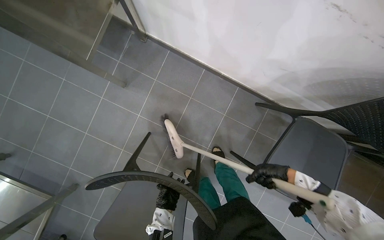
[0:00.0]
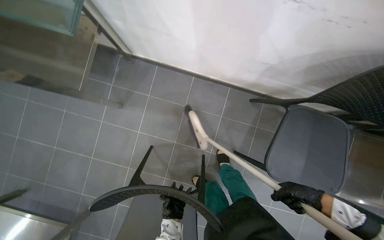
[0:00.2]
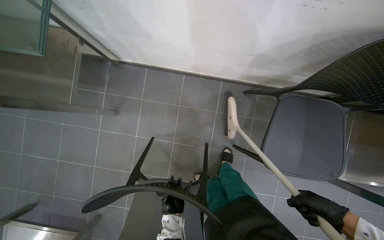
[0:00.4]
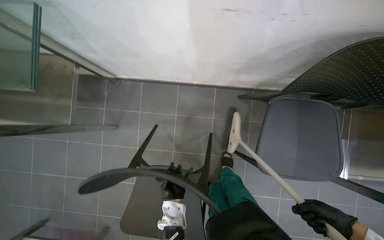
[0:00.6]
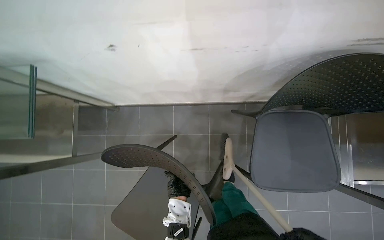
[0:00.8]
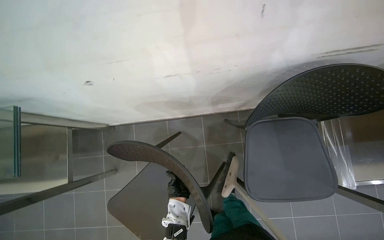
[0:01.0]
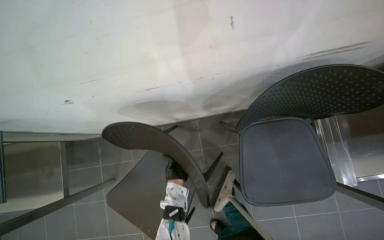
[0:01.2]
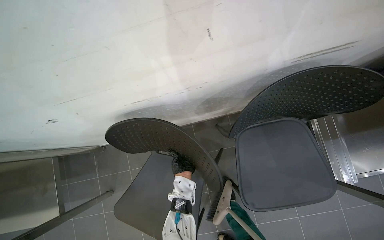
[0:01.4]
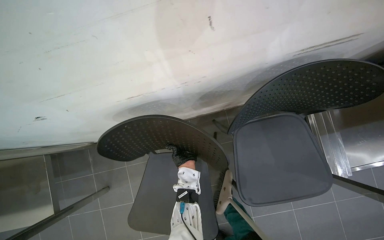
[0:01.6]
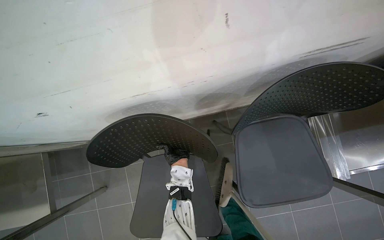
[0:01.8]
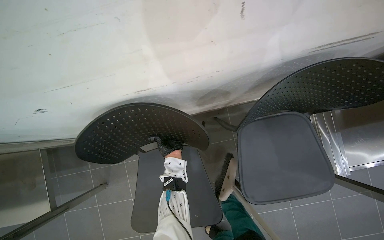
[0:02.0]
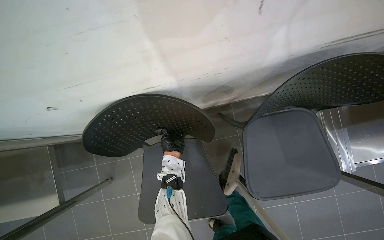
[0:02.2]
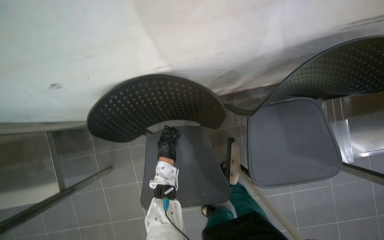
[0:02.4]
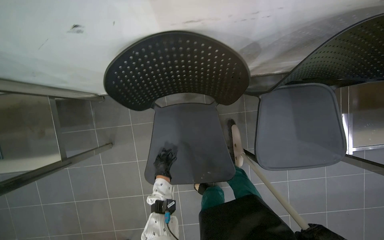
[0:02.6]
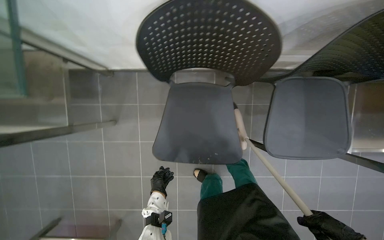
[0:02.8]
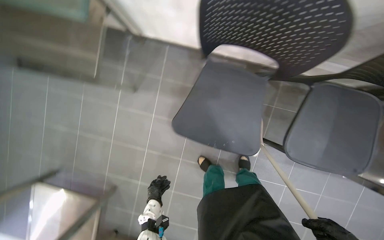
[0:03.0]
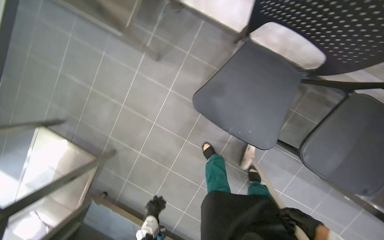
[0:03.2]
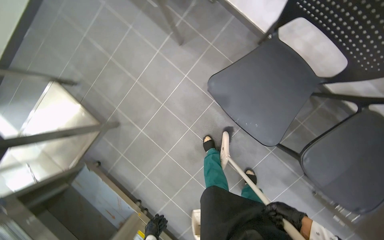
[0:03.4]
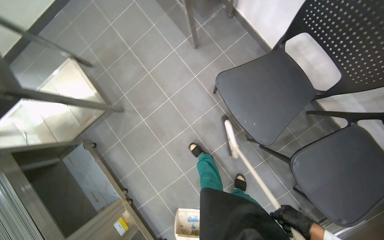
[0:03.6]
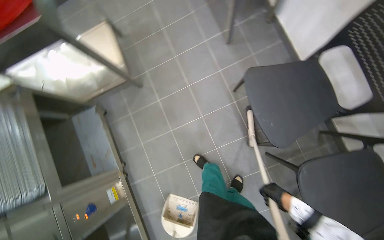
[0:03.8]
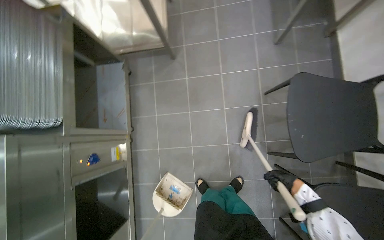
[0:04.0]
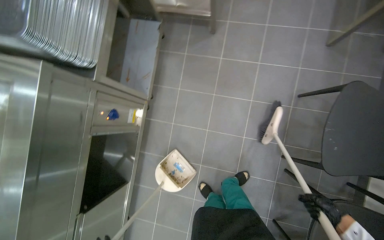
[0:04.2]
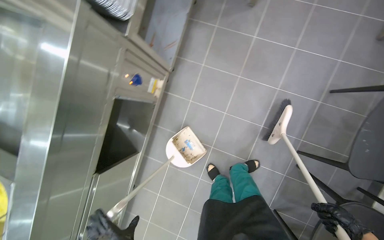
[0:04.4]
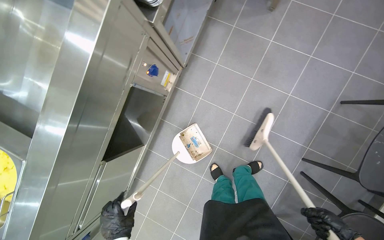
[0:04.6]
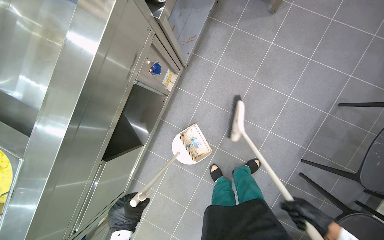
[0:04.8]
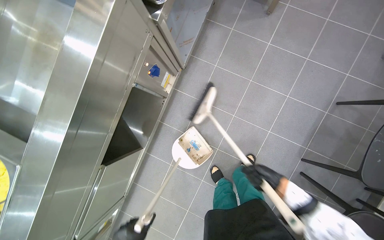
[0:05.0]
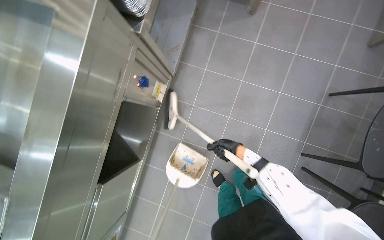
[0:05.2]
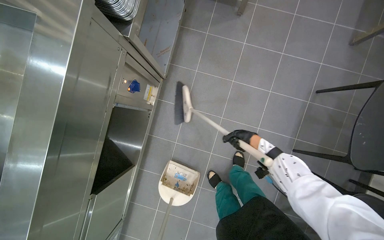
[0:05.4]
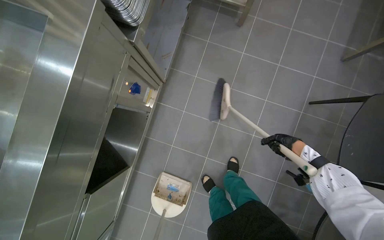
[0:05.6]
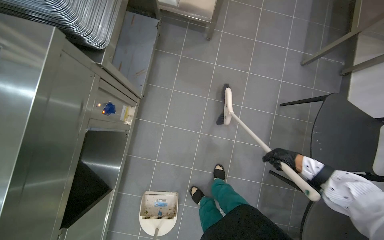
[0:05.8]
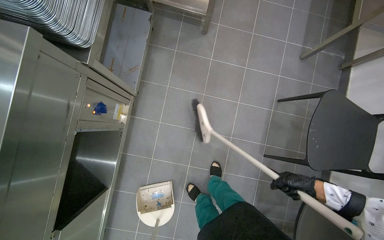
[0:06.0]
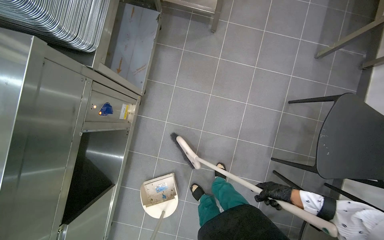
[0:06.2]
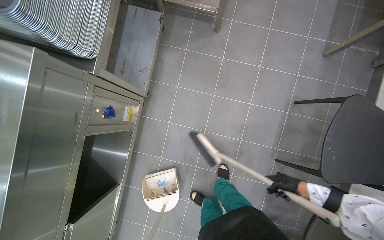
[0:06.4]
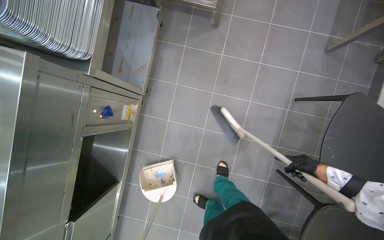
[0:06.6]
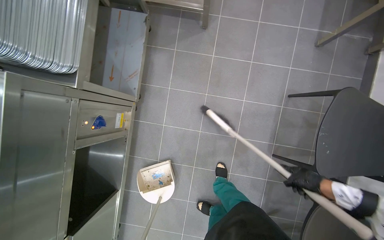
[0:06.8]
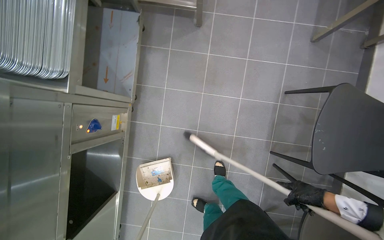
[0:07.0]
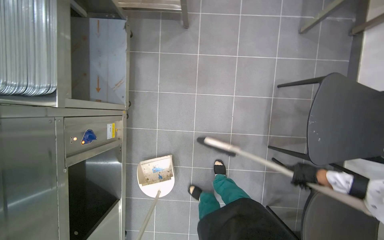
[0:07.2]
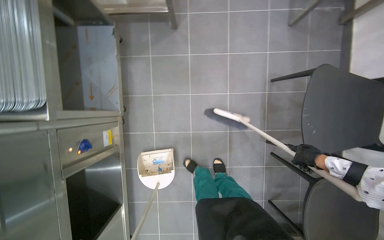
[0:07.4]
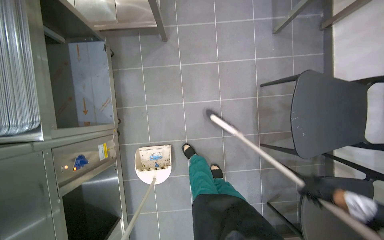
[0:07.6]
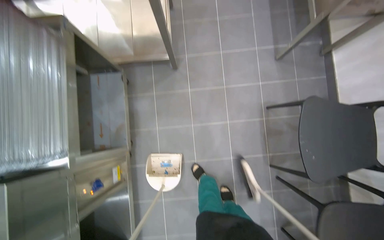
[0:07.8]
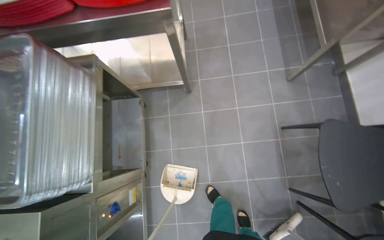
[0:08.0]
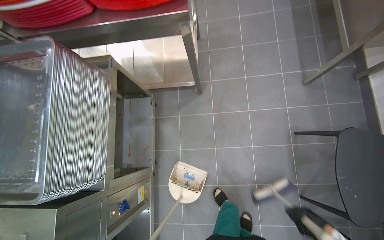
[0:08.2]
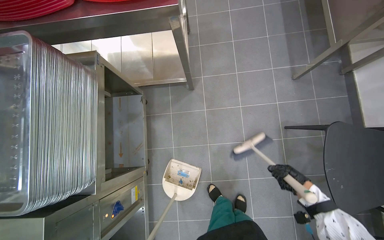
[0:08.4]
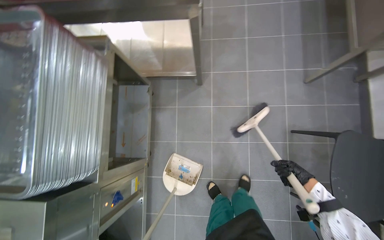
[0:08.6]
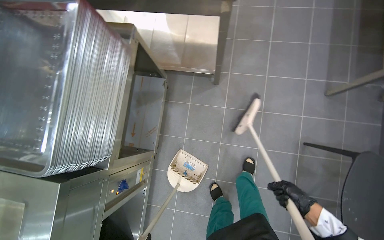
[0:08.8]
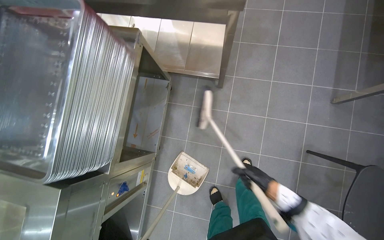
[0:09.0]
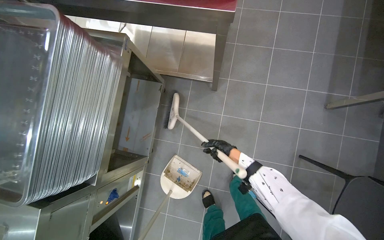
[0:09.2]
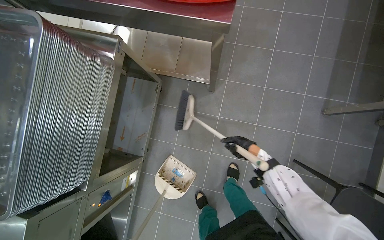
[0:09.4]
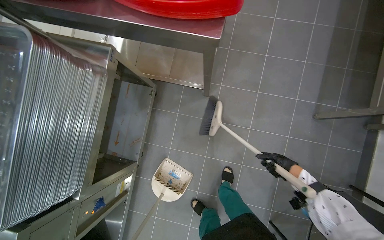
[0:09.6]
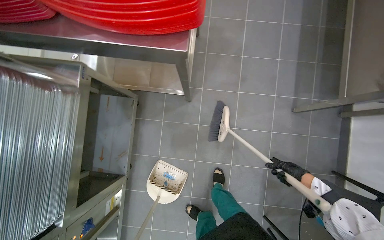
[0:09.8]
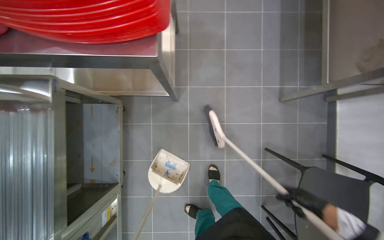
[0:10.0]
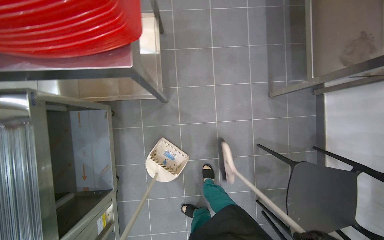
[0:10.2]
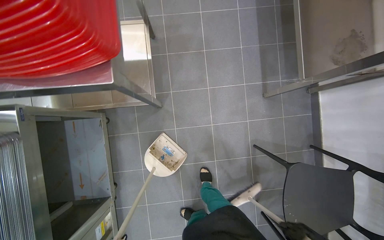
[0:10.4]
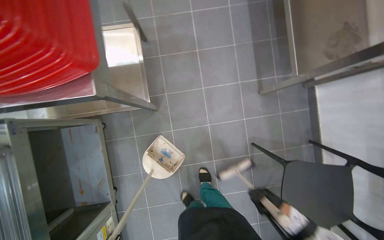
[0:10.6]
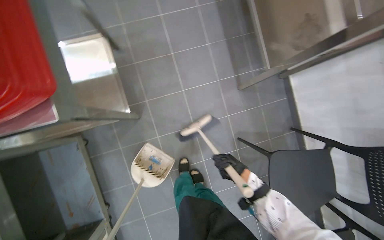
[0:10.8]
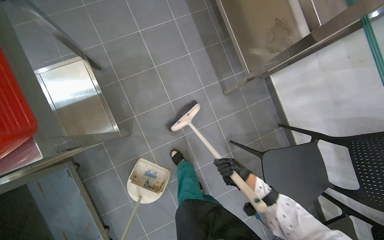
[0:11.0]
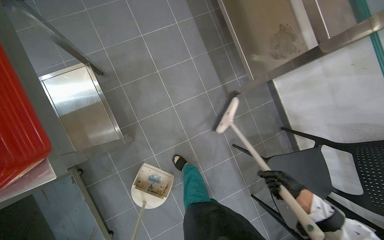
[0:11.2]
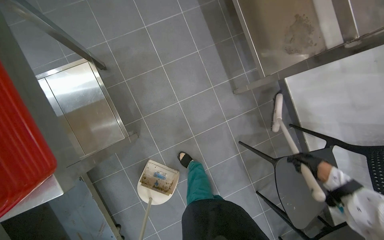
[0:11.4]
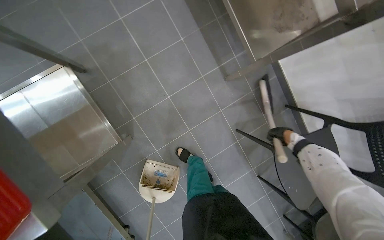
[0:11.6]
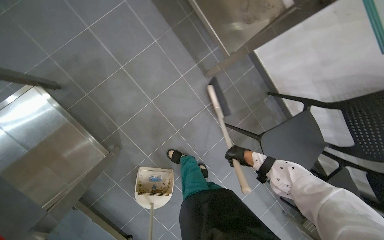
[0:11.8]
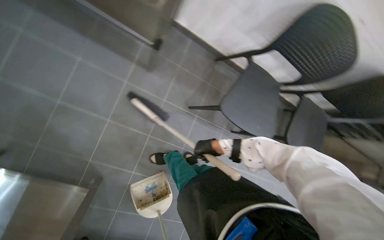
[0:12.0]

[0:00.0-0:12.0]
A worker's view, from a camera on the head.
Job: sweeping floor.
The whole recording: Sweeping kitchen floor. The worker sweeps the kitchen floor with a broom and dustpan, moving chairs to clean underneath them.
0:00.0 to 0:01.6: The head travels about 50 cm. Everything in view rotates roughly 40 degrees counterclockwise.
0:01.6 to 0:03.0: The head travels some 40 cm. The scene turns about 30 degrees clockwise in the picture.
0:03.0 to 0:04.4: The wearer moves roughly 90 cm. Everything in view rotates some 95 degrees clockwise.
0:07.6 to 0:09.0: The right hand goes nearer and farther, approximately 30 cm each way, reversing 2 times.
0:10.4 to 0:12.0: The head turns to the right by roughly 60 degrees. The camera pitches downward, by some 15 degrees.

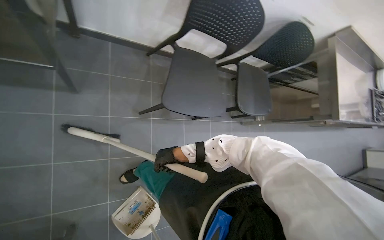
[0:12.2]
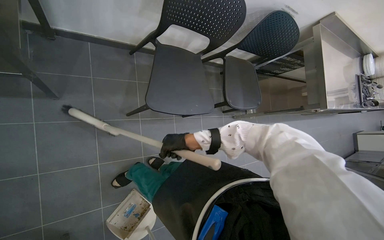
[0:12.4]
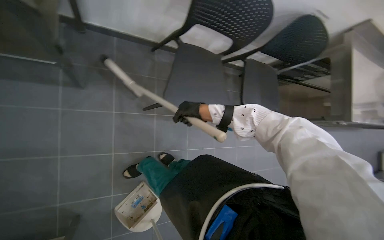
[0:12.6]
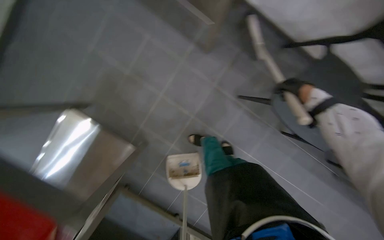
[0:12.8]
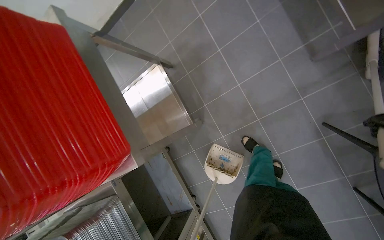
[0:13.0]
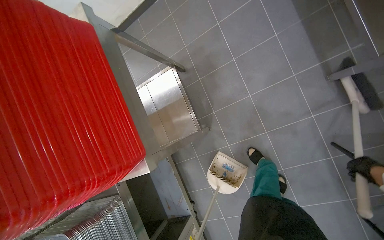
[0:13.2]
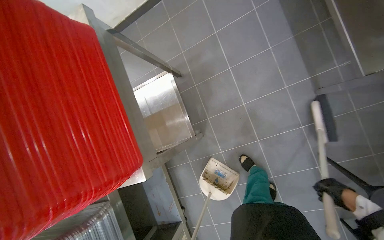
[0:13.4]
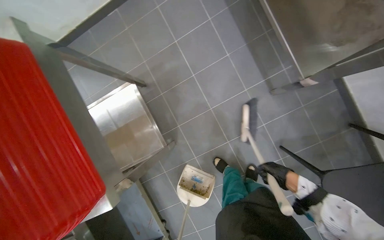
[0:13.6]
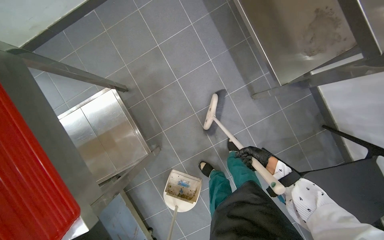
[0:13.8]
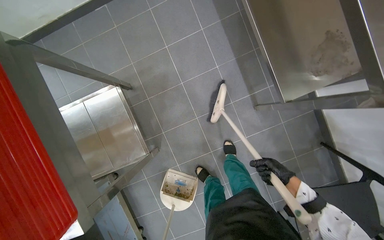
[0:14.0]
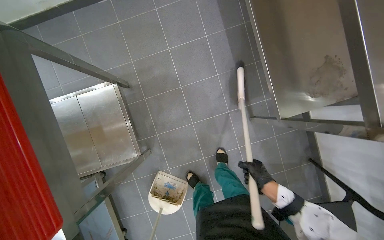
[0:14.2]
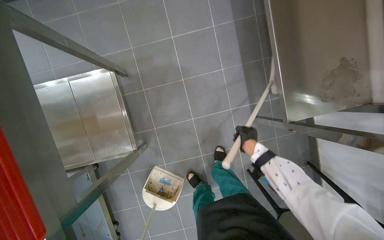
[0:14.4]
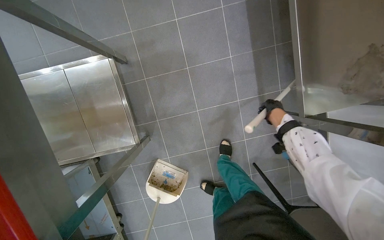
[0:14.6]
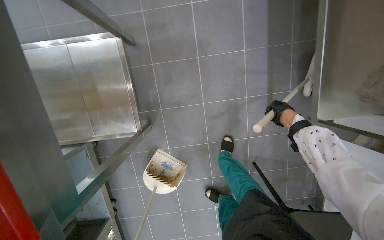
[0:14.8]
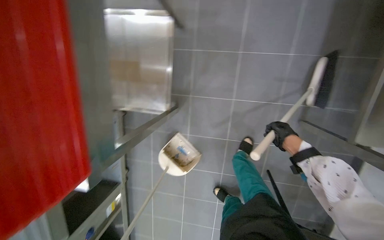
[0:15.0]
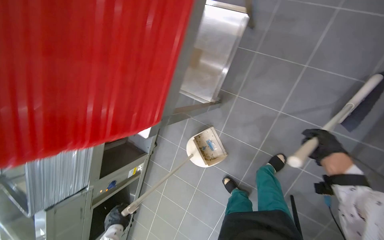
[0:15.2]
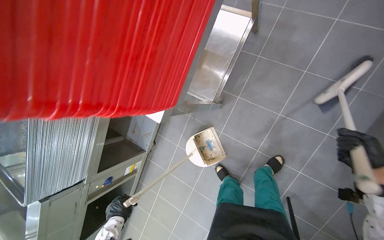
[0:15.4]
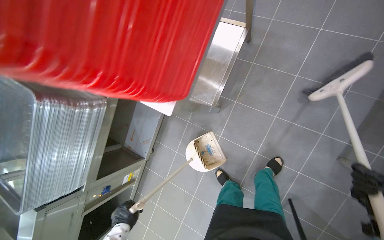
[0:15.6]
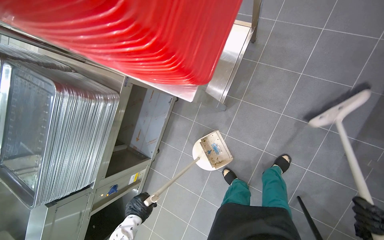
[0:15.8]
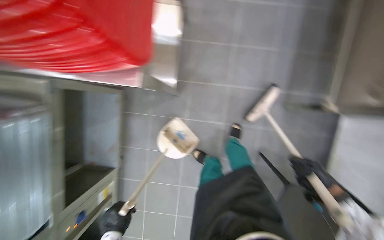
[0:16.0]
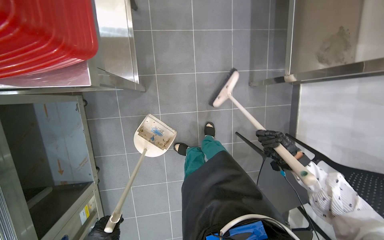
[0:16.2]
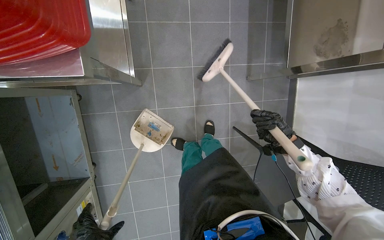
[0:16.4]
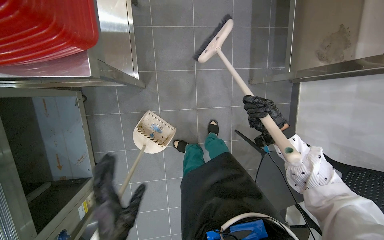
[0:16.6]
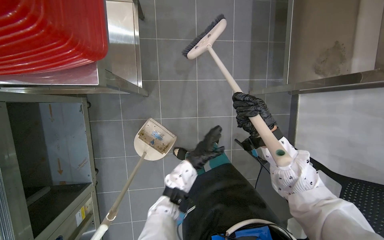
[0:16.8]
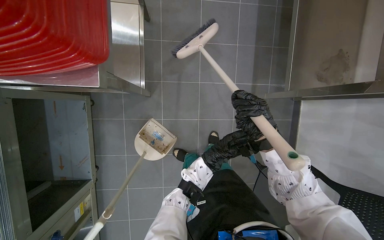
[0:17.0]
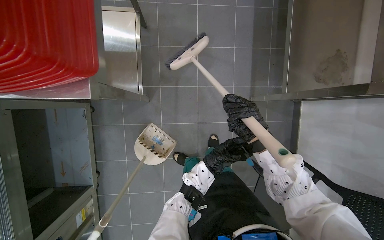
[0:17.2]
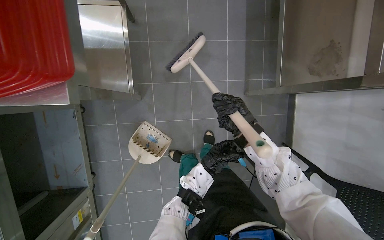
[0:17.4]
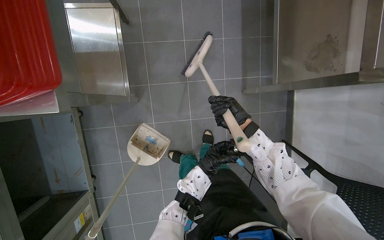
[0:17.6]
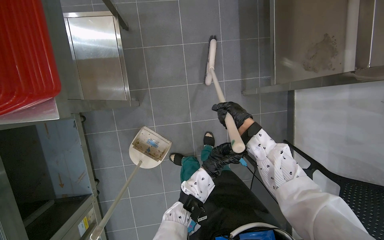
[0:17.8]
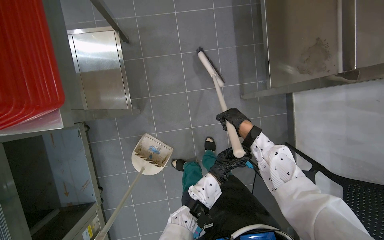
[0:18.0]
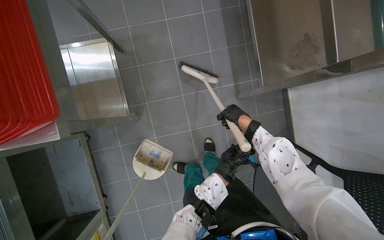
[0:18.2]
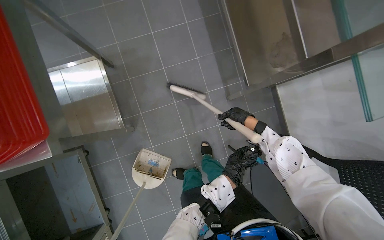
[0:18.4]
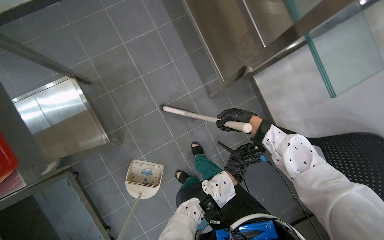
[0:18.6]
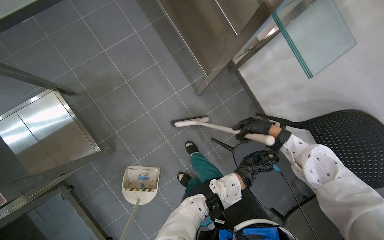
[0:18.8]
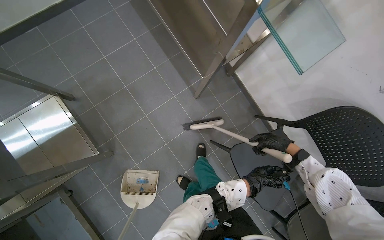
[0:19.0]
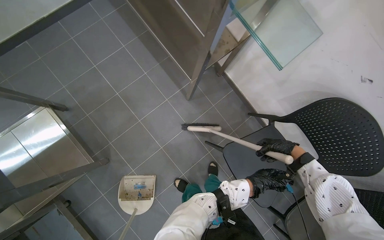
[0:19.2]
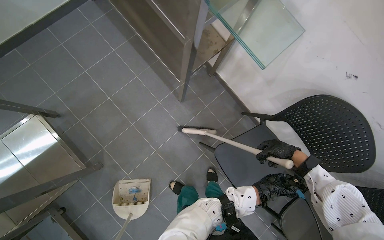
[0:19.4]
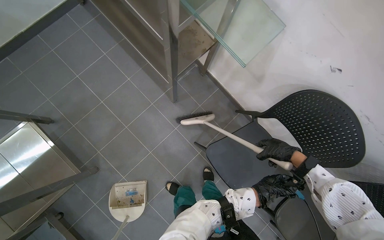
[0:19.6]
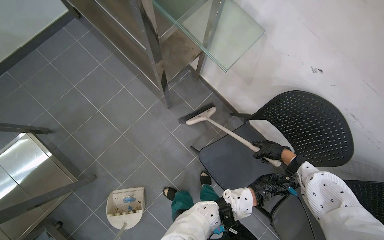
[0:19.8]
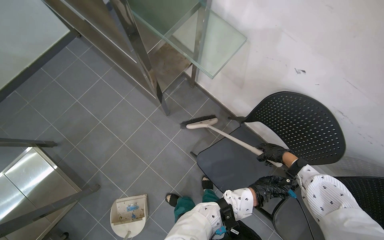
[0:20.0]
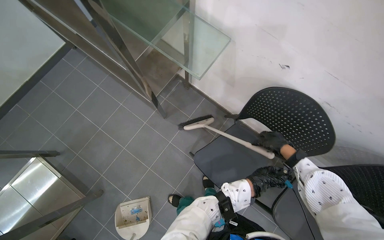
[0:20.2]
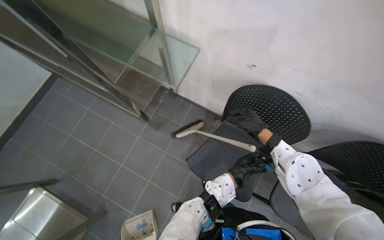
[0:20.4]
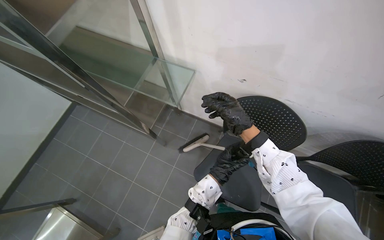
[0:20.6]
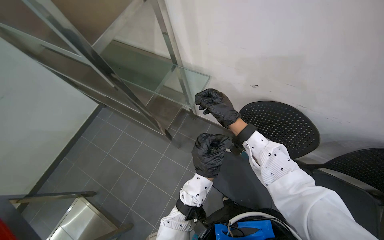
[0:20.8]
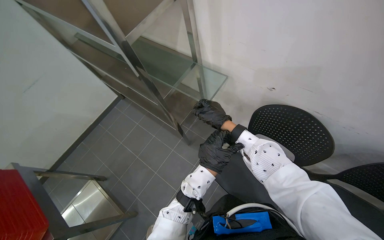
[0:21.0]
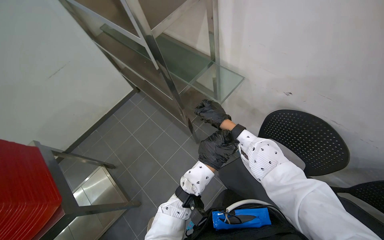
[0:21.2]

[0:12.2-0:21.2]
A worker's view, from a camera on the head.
Job: sweeping floor.
The whole recording: Sweeping kitchen floor. The worker sweeps the kitchen floor with a broom and dustpan, moving chairs to clean underneath them.
0:12.2 to 0:13.8: Everything in view rotates about 35 degrees clockwise.
0:13.8 to 0:15.2: The wearer looks about 55 degrees further to the left. The wearer looks roughly 15 degrees further downward.
0:15.2 to 0:16.6: The head turns to the right by roughly 40 degrees.
0:18.2 to 0:19.8: The camera travels to the right, approximately 40 cm. The scene rotates counterclockwise by approximately 35 degrees.
0:19.8 to 0:21.2: The camera sweeps to the left, by some 20 degrees. The wearer looks about 15 degrees further upward. The right hand moves to the left, approximately 25 cm.
